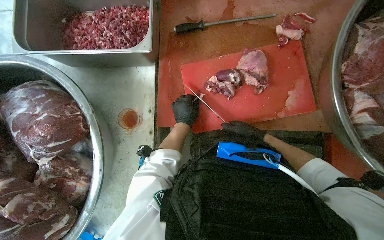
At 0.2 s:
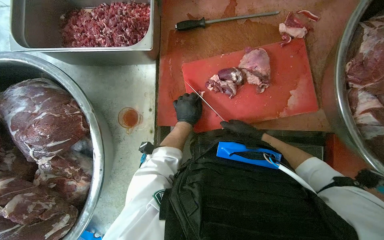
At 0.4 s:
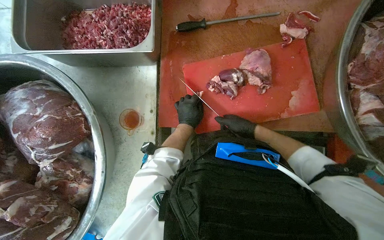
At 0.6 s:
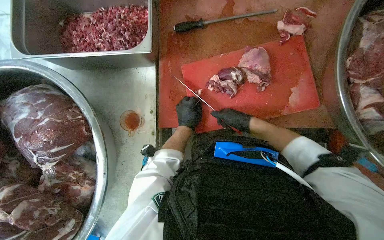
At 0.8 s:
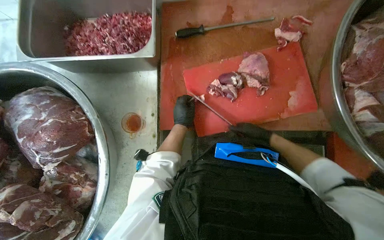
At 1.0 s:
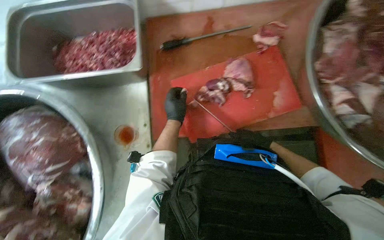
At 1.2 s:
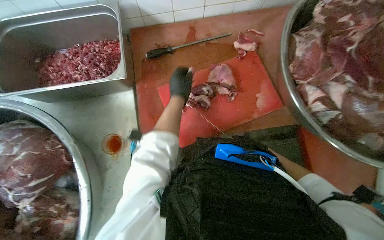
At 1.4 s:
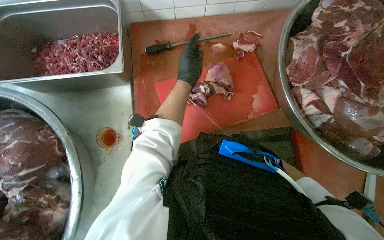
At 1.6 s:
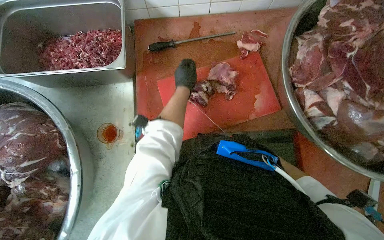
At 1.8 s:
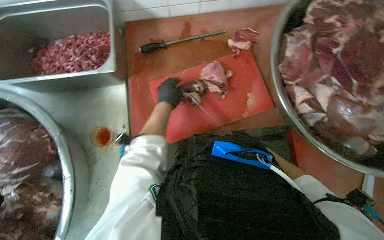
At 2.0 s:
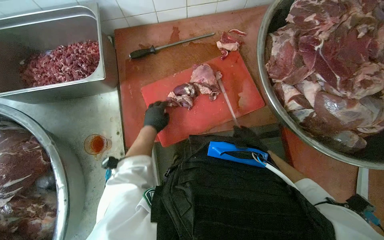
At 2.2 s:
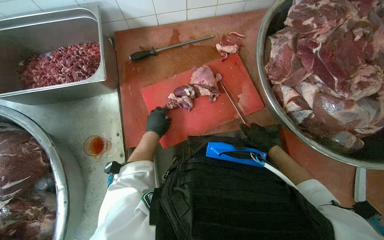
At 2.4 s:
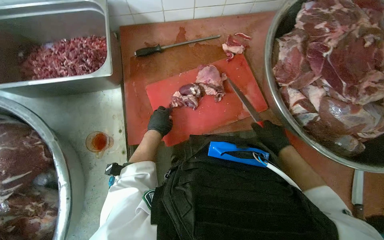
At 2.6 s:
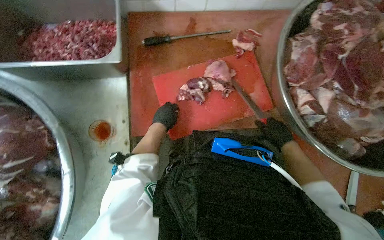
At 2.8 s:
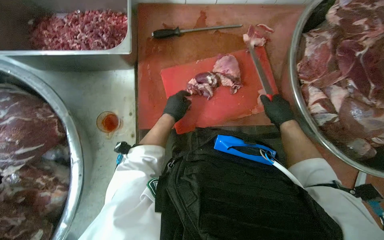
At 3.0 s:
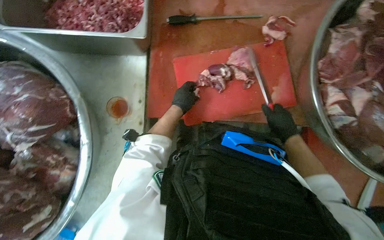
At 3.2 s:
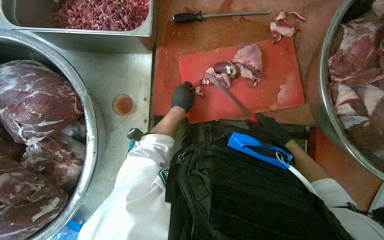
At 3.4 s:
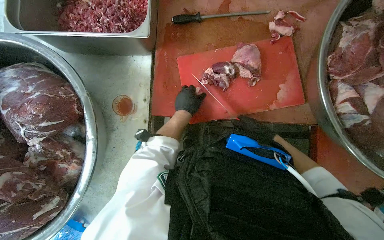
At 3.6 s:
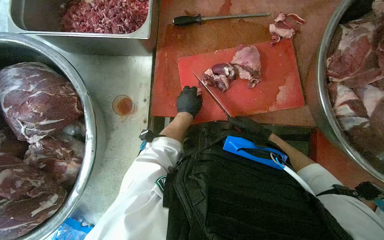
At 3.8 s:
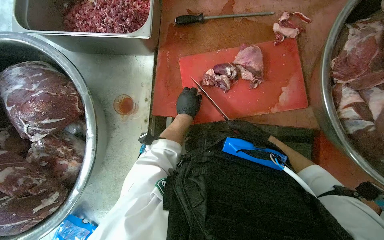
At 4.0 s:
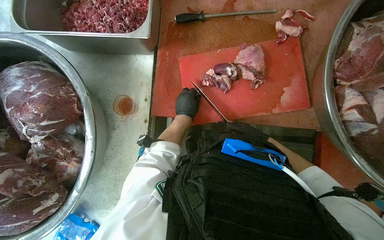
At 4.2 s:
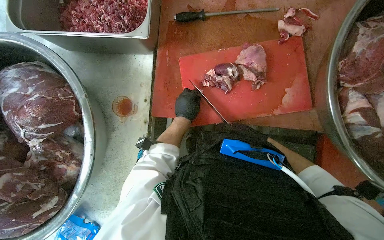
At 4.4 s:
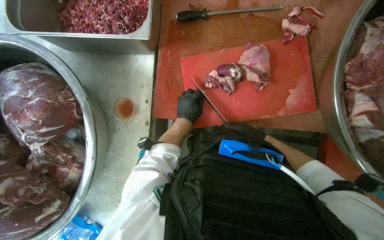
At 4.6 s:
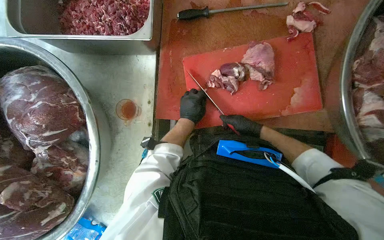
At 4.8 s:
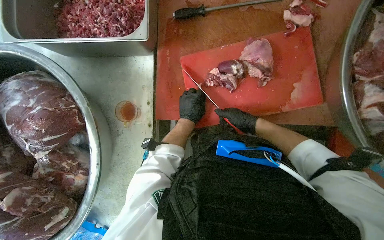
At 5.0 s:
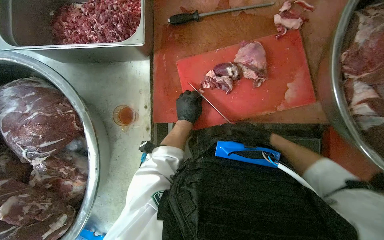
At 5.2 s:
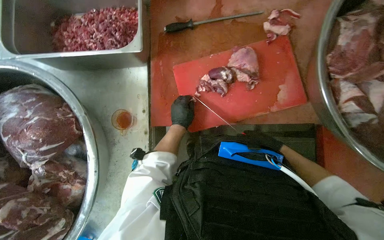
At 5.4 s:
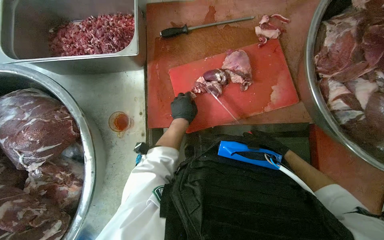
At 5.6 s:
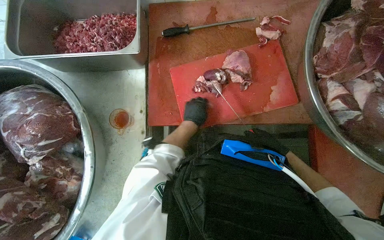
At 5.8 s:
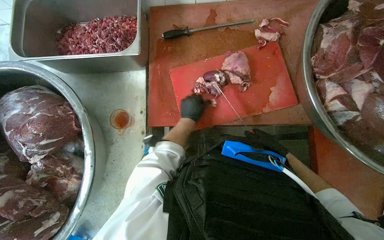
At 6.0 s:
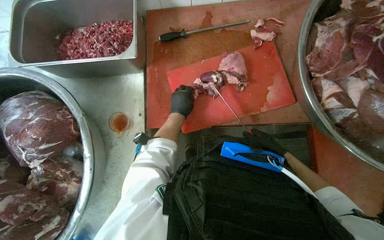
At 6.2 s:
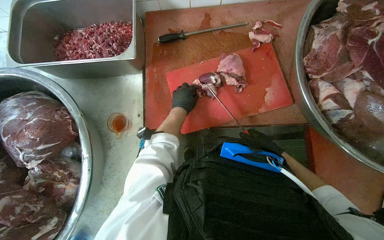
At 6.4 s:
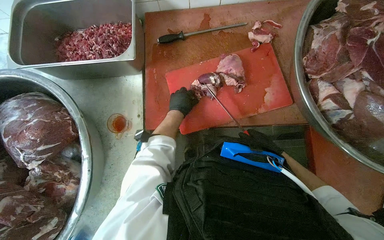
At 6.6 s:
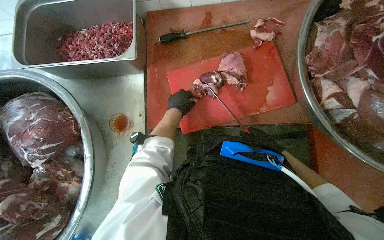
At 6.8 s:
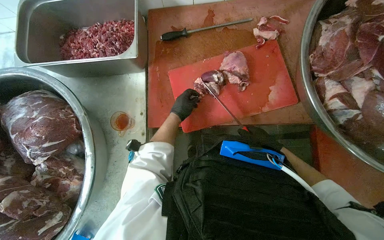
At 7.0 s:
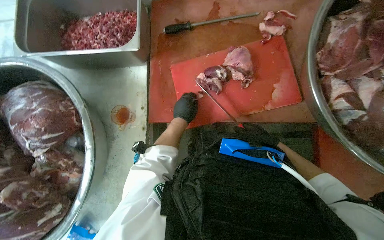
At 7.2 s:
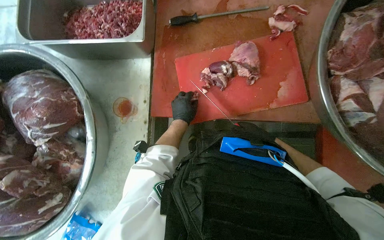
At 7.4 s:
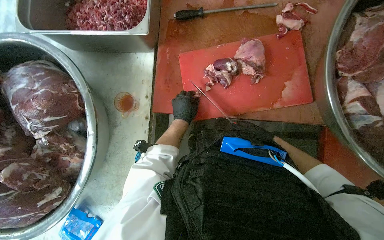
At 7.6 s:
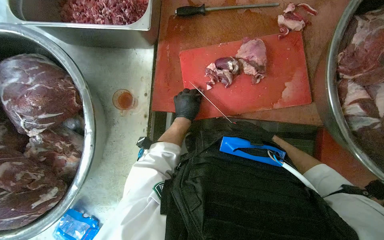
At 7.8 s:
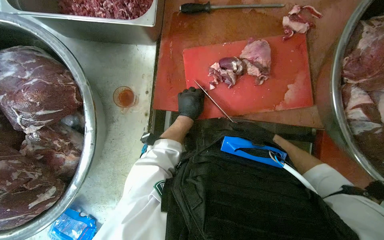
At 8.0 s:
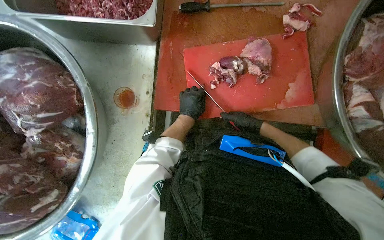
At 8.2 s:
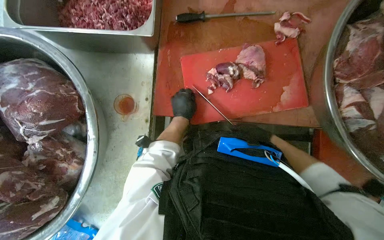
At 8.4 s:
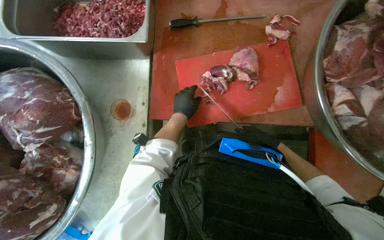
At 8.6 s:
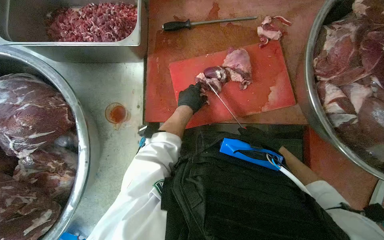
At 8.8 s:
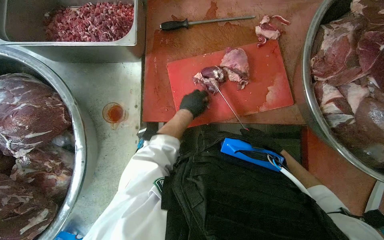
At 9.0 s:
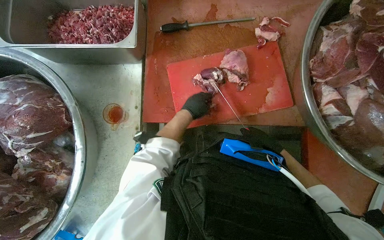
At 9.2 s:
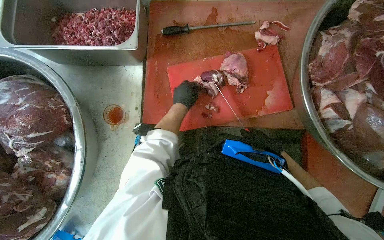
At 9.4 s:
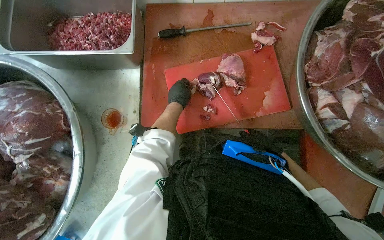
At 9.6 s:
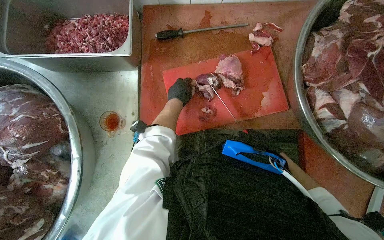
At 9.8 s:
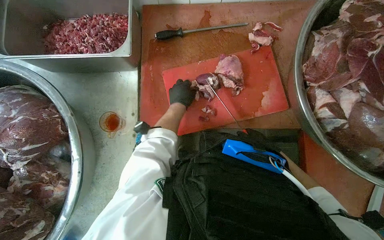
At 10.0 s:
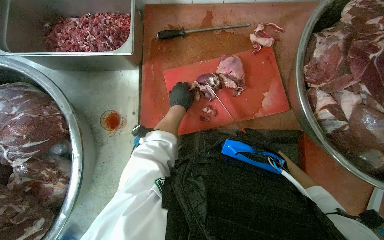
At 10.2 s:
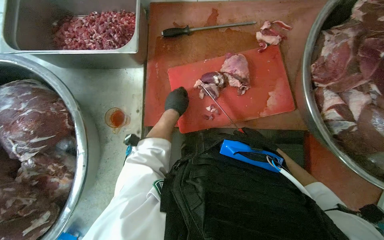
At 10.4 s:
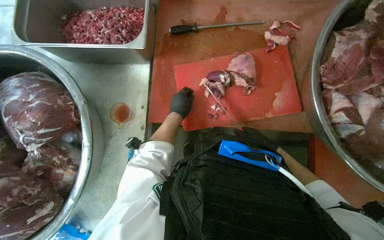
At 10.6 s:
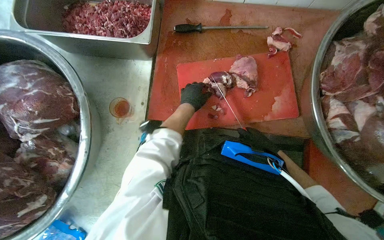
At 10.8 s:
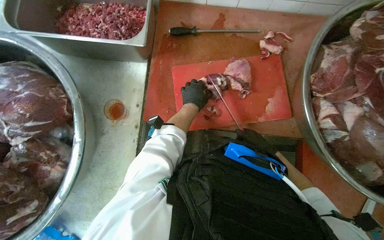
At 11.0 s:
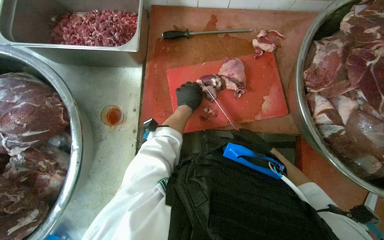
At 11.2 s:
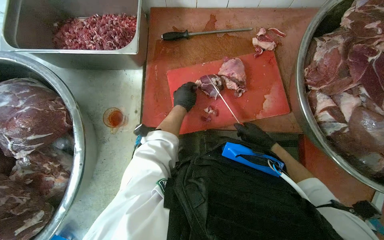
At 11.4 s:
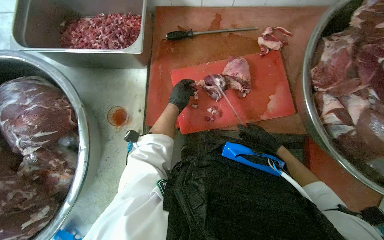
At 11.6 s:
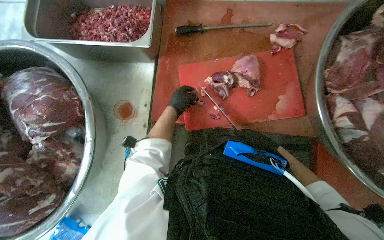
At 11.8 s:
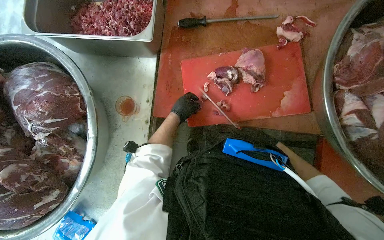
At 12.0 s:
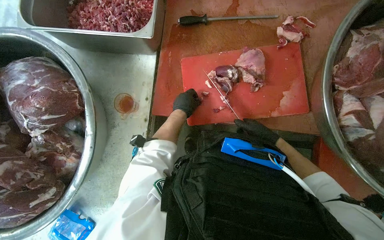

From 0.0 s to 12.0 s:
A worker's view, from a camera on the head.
Job: preparing food.
The whole recording: Cutting meat on board. The worker cuts large pieces of meat into smaller portions on a red cutting board.
From 0.0 s to 1.6 s: The left hand heads up the picture, covering roughly 15 cm.
From 1.6 s to 3.0 s: The left hand moves down the picture, approximately 15 cm.
From 3.0 s to 4.4 s: The right hand goes about 10 cm to the left.
From 4.4 s to 6.0 s: The right hand goes roughly 10 cm to the right.
From 6.0 s to 7.6 s: The right hand shifts about 10 cm farther from the camera.
From 7.6 s to 9.0 s: The right hand moves to the right, approximately 10 cm, and moves some 10 cm nearer to the camera and comes back.
From 10.4 s to 12.0 s: The right hand moves approximately 15 cm farther from the camera and comes back.

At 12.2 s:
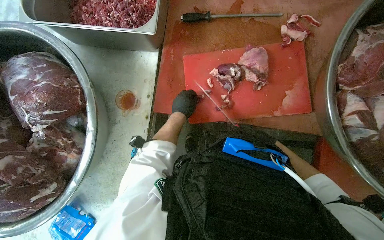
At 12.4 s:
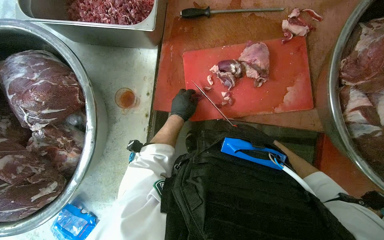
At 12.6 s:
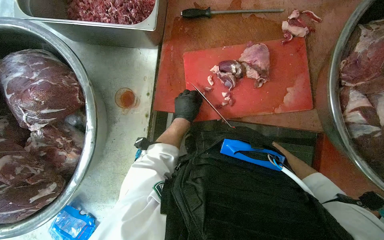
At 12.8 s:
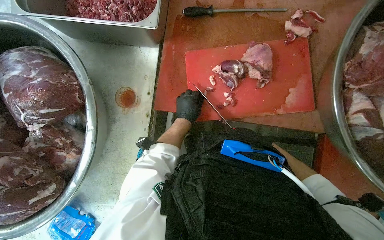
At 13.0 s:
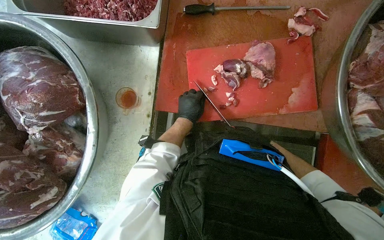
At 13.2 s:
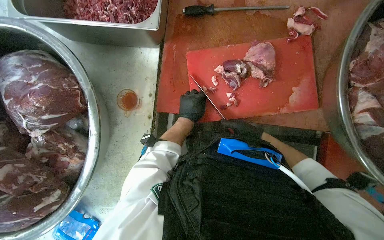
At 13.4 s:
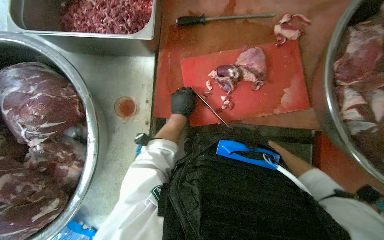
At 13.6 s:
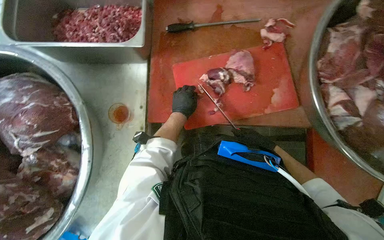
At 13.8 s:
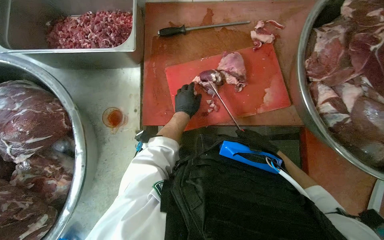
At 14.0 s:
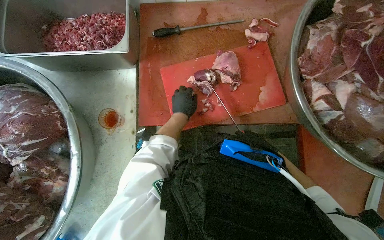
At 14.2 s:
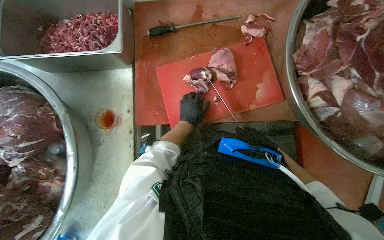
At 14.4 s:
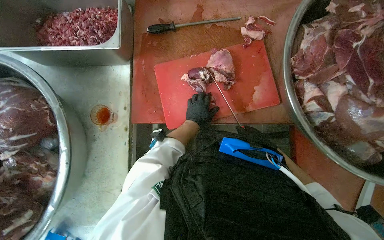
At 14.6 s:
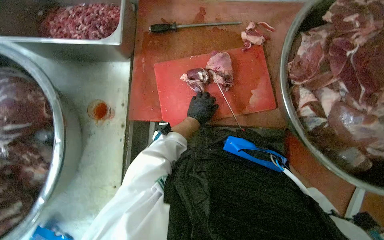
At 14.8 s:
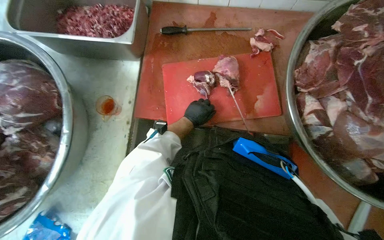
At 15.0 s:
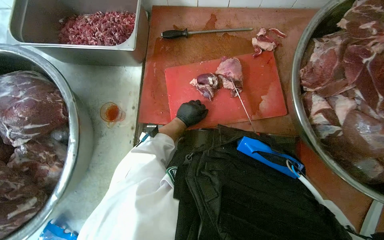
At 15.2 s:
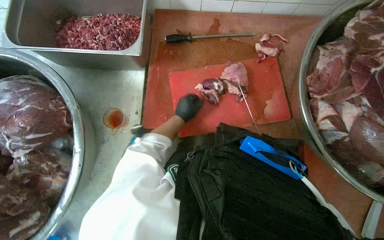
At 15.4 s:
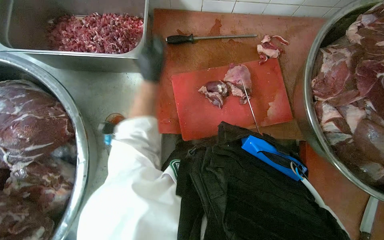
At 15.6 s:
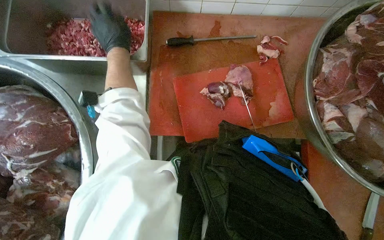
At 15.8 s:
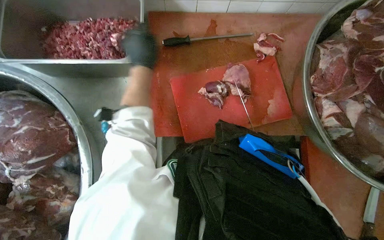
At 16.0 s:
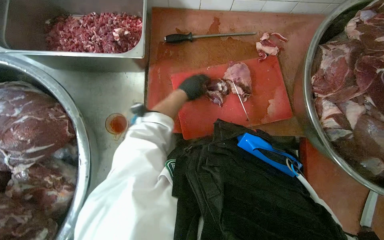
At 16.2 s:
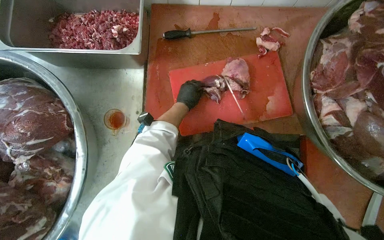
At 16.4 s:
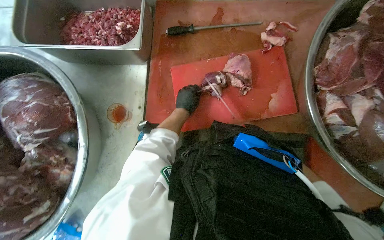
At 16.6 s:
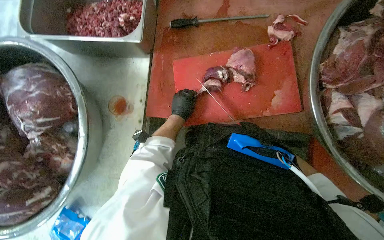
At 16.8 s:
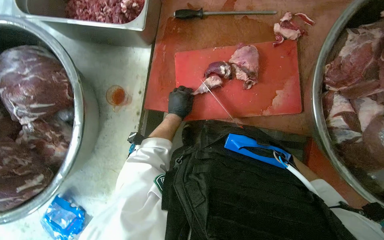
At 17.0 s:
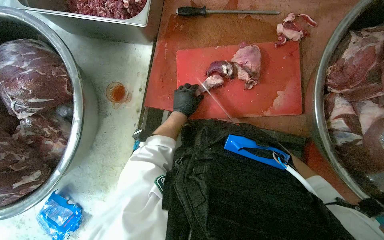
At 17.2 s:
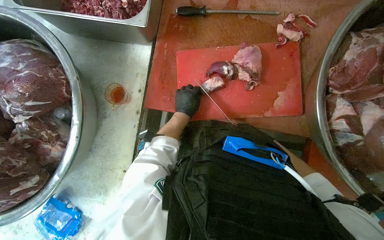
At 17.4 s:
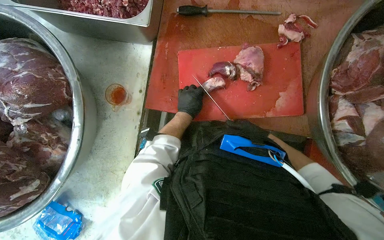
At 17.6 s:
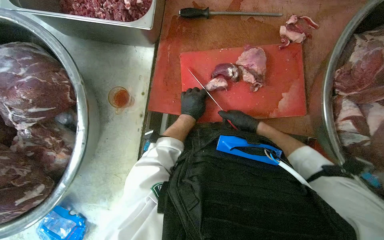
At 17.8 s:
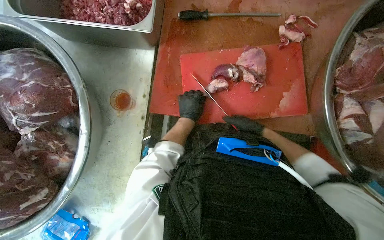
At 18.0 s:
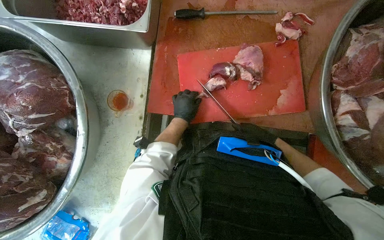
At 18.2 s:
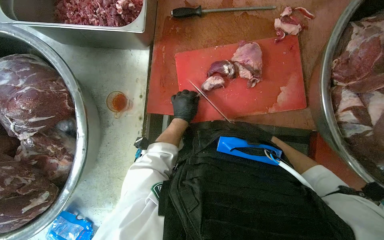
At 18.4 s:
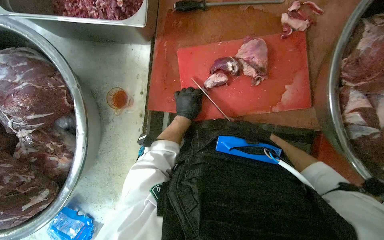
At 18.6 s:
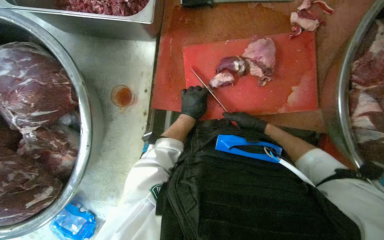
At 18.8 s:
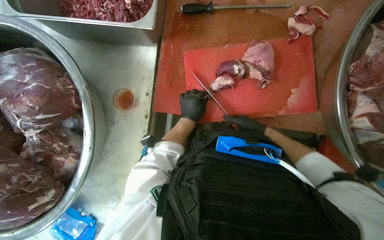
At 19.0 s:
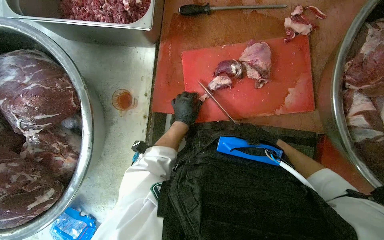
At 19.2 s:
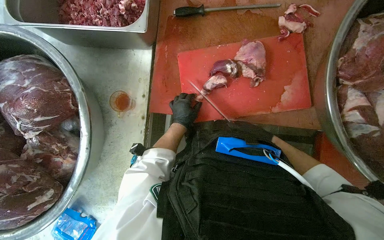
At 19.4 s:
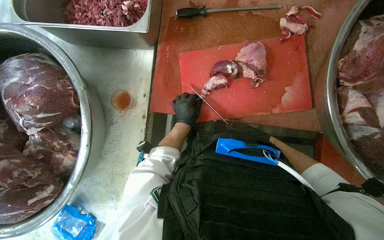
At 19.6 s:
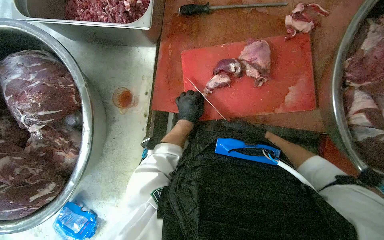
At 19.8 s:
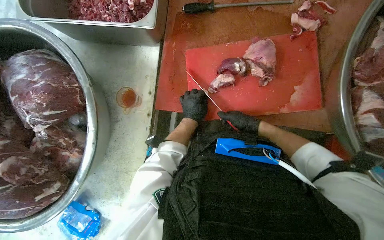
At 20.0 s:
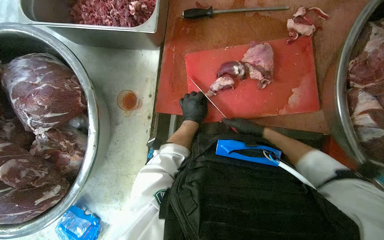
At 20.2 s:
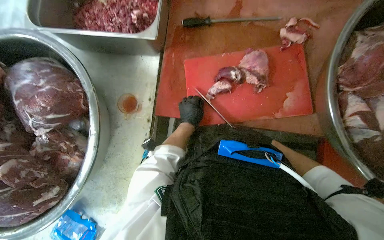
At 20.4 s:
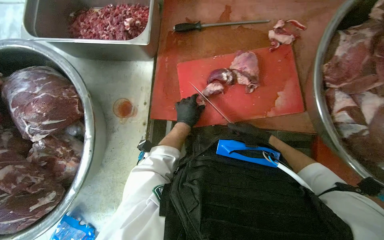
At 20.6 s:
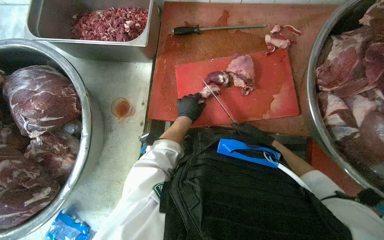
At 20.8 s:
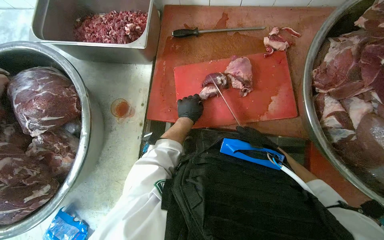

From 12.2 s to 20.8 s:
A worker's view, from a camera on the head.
Job: preparing food.
The whole recording: Cutting meat on board. The worker cuts large pieces of meat into smaller portions on a red cutting board.
From 15.0 s to 16.6 s: The left hand goes up the picture and returns, some 25 cm each way.
